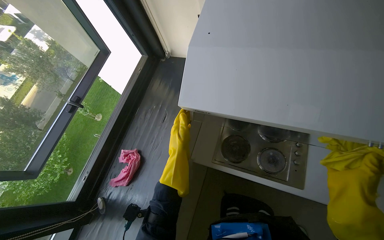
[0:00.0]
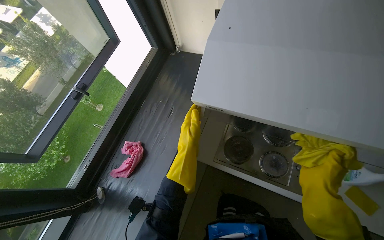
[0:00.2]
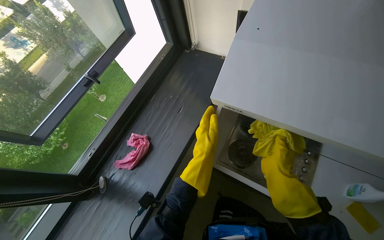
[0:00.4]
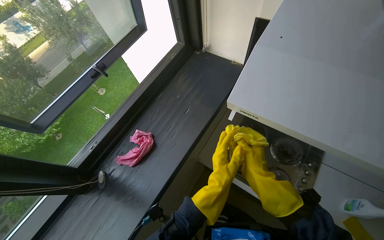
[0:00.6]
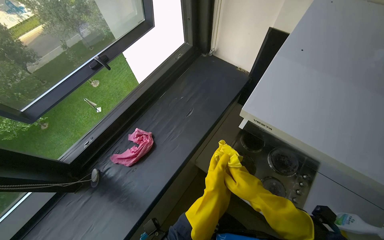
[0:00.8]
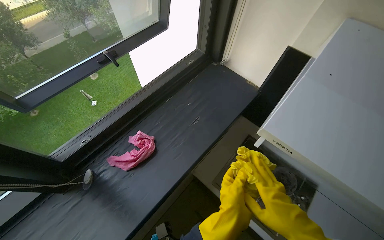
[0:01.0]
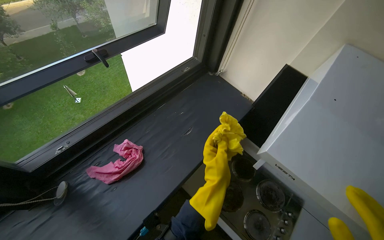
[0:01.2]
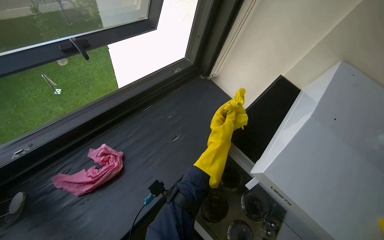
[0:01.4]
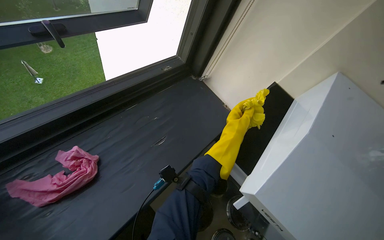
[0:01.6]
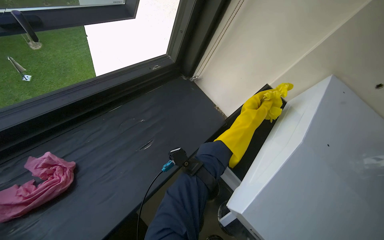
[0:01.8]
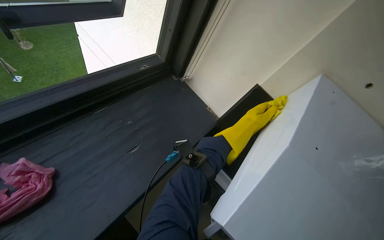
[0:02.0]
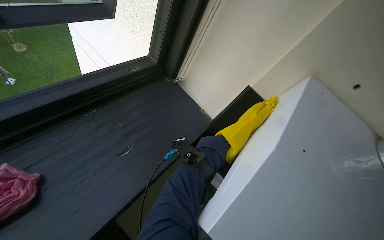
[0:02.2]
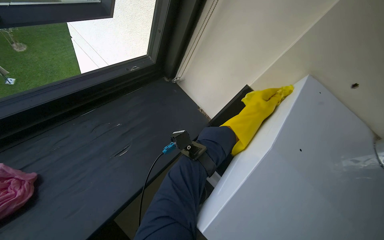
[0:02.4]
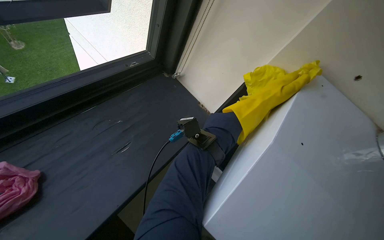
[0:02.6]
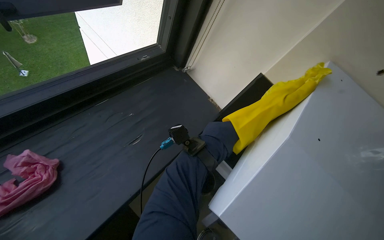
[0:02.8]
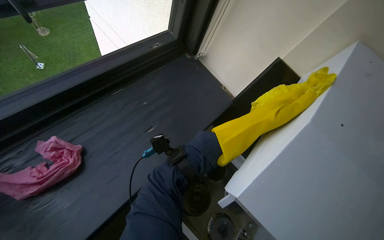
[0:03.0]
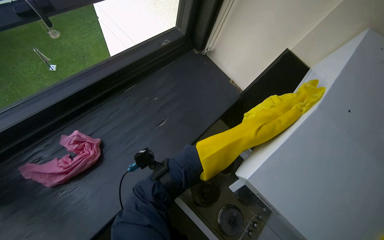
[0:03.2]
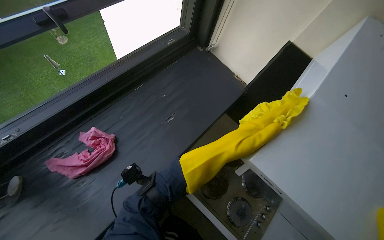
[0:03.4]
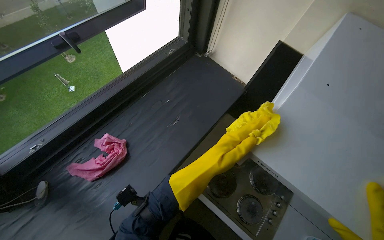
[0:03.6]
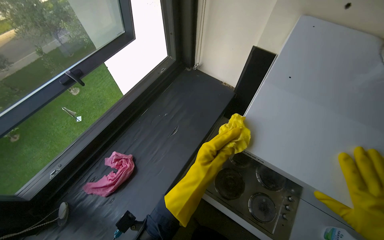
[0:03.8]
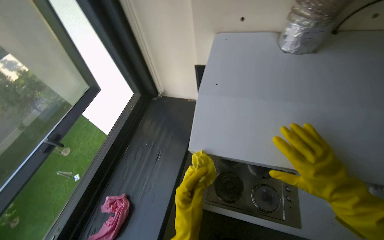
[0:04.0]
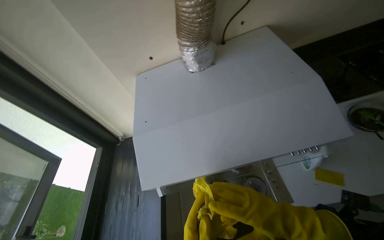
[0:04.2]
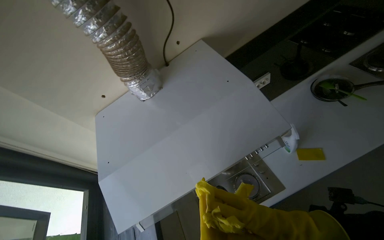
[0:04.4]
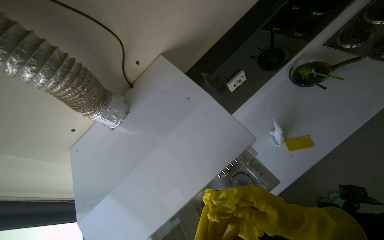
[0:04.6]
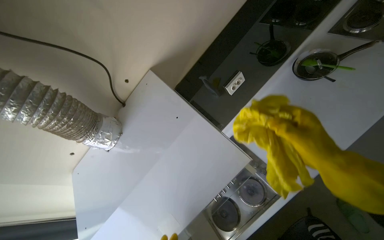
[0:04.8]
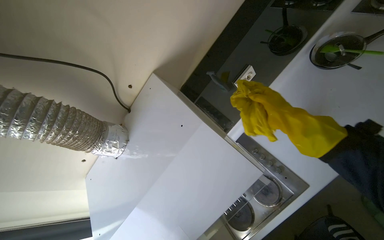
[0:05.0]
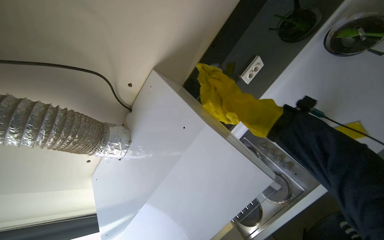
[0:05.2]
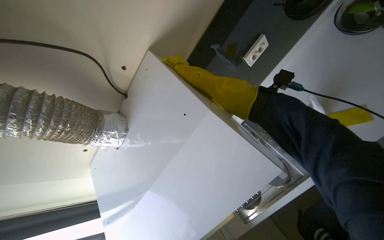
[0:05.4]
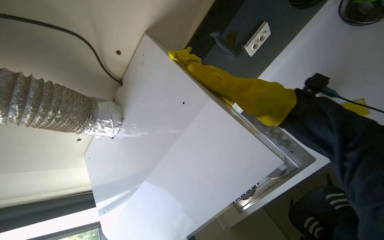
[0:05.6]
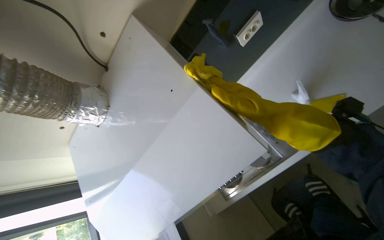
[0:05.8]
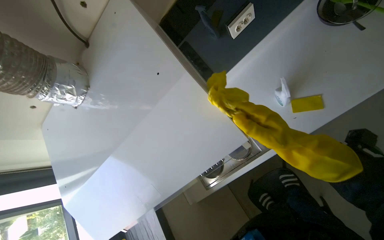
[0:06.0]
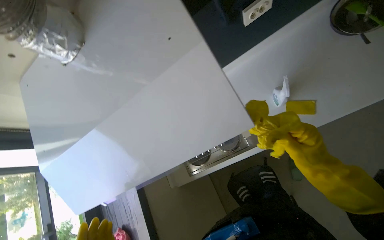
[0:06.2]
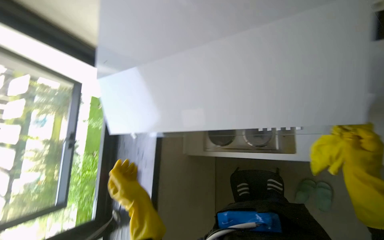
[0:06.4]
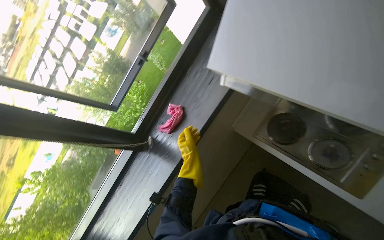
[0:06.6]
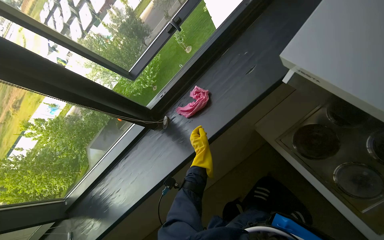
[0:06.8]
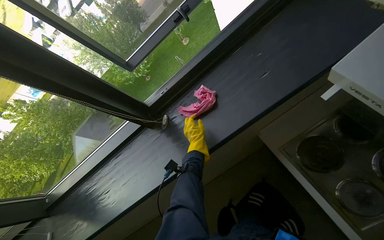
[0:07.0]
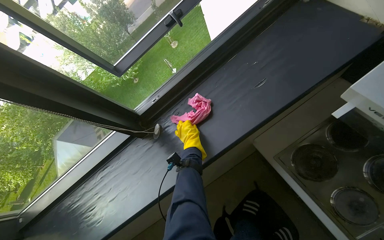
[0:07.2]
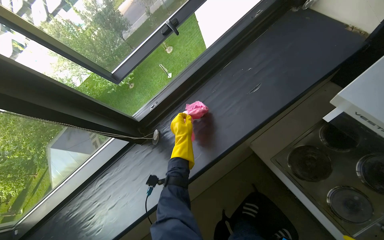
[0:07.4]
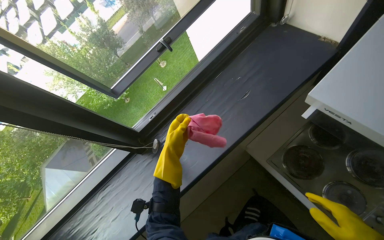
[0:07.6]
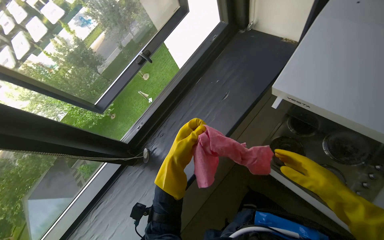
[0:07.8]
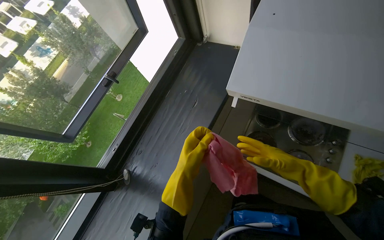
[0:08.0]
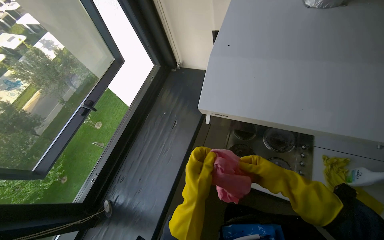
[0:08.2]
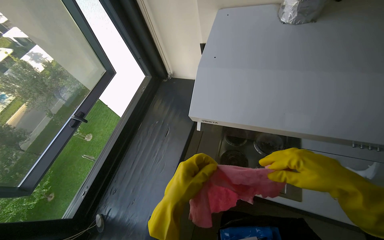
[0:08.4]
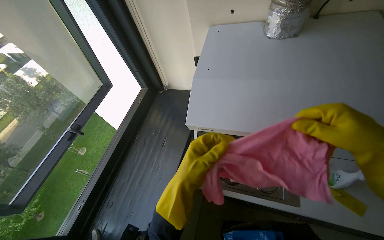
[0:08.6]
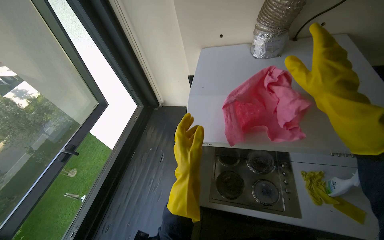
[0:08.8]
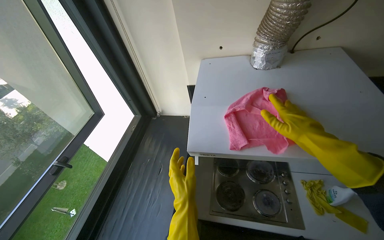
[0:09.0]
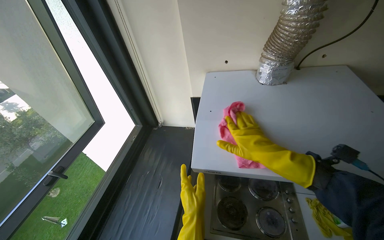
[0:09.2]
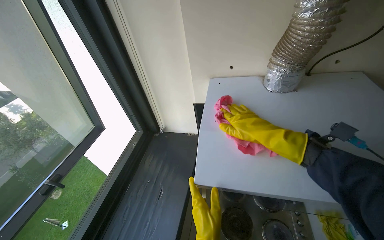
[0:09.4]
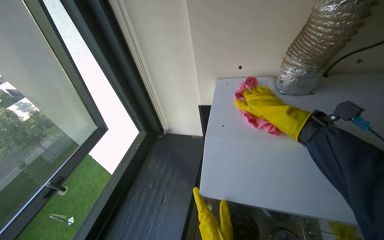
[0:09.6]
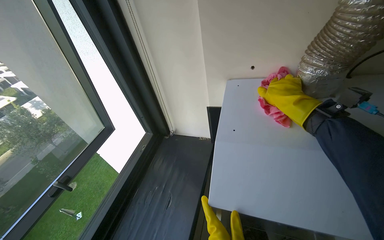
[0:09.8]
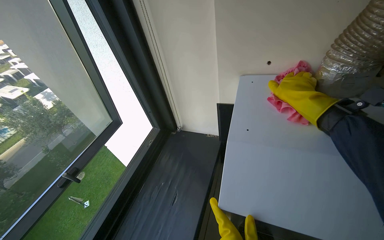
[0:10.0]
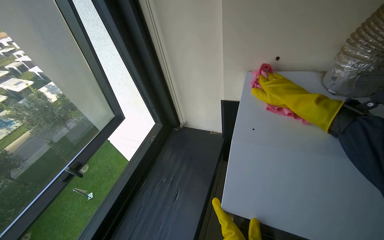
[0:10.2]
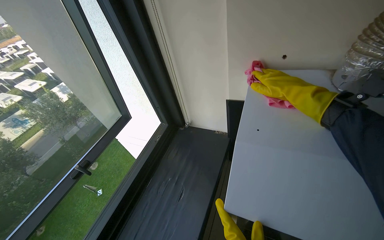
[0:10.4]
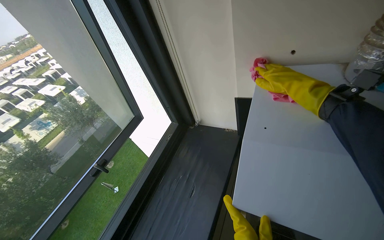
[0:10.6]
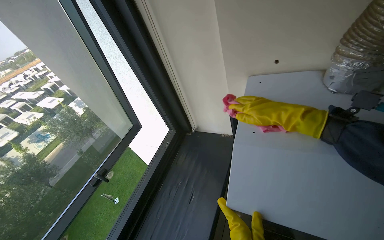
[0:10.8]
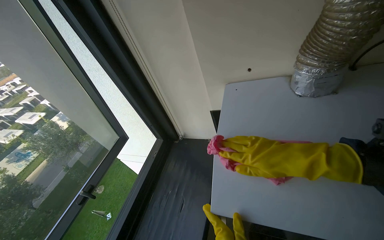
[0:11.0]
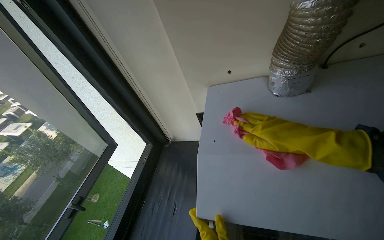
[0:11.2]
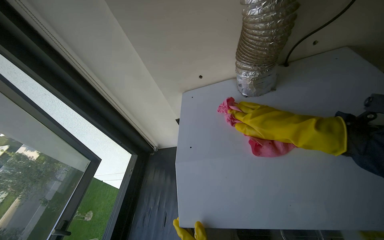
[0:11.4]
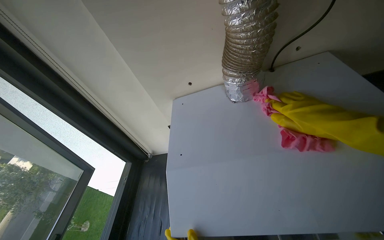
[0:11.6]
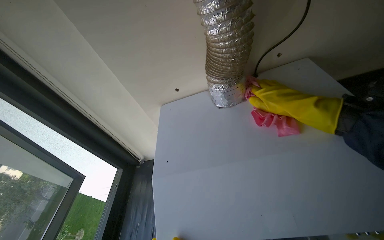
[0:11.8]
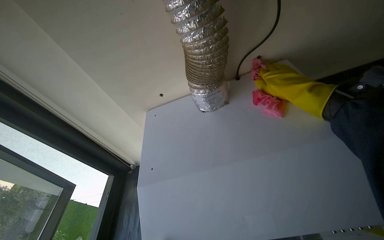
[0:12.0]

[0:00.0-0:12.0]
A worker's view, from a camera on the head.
Job: cleaning kitchen.
The whole recording: Cleaning kitchen range hood. The worker sprays cleaner and wipes the kitchen range hood with a cloth.
0:00.0 to 0:01.6: The view swings some 20 degrees to the right. Everything in view rotates some 35 degrees clockwise.
0:01.6 to 0:03.0: The left hand goes nearer and farther, approximately 20 cm each way, reversing 3 times.
0:03.0 to 0:04.4: The camera travels approximately 60 cm. The view tilts some 20 degrees upward. The scene rotates counterclockwise by some 75 degrees.
0:04.4 to 0:06.0: The view tips downward by about 20 degrees. The right hand is displaced up the picture by roughly 20 cm.
0:07.6 to 0:09.0: The head rotates about 40 degrees to the right. The wearer looks roughly 30 degrees further upward.
0:09.0 to 0:10.4: The right hand travels farther from the camera and up the picture by about 40 cm.

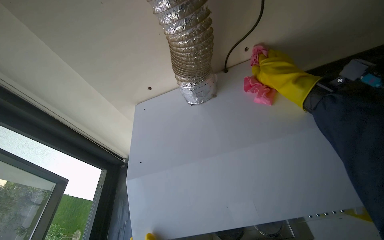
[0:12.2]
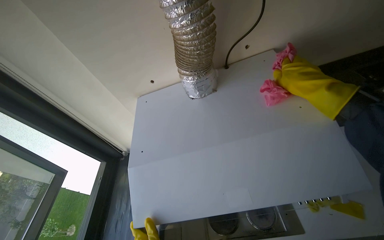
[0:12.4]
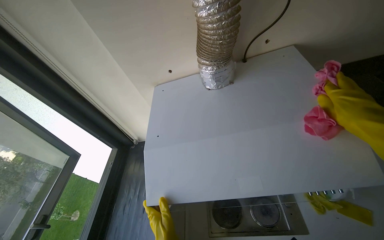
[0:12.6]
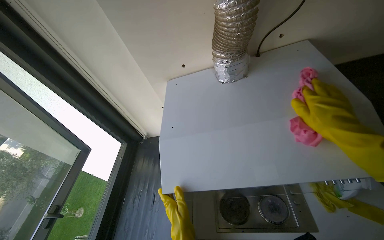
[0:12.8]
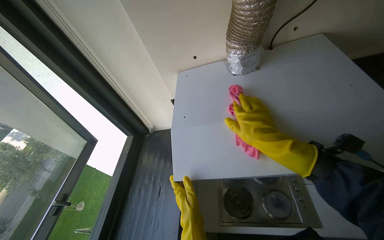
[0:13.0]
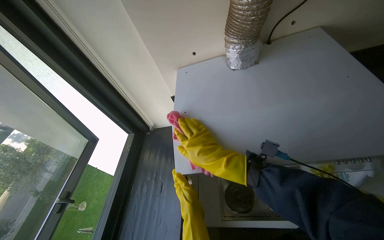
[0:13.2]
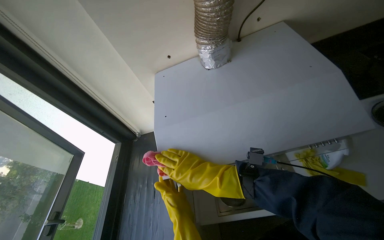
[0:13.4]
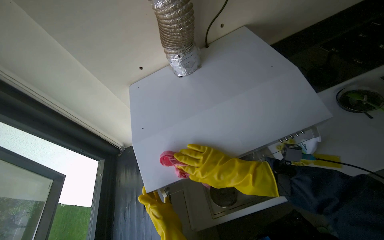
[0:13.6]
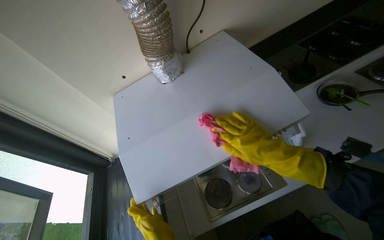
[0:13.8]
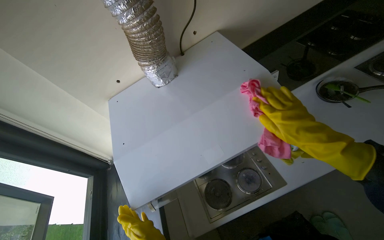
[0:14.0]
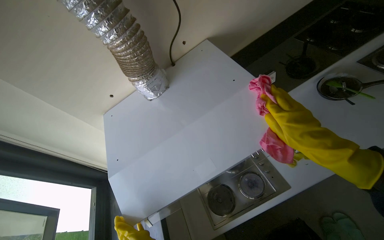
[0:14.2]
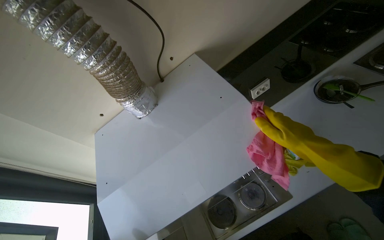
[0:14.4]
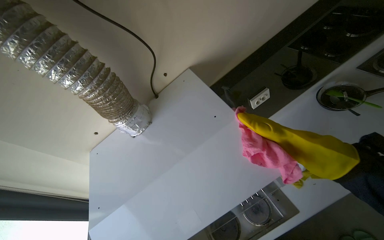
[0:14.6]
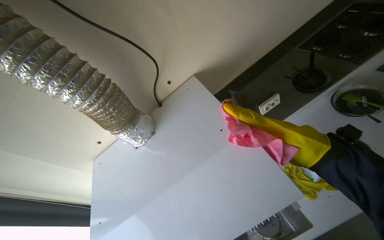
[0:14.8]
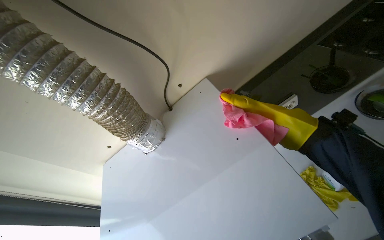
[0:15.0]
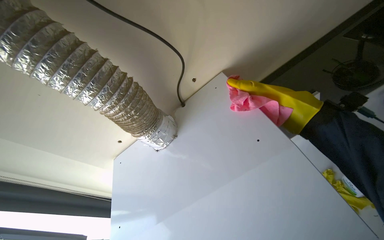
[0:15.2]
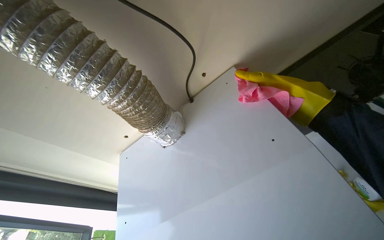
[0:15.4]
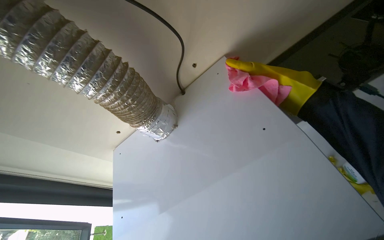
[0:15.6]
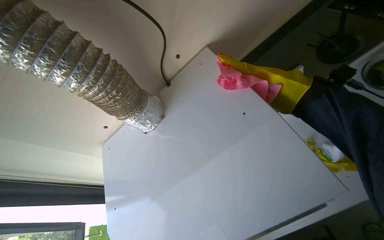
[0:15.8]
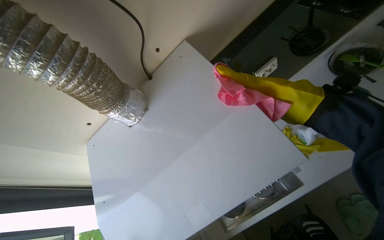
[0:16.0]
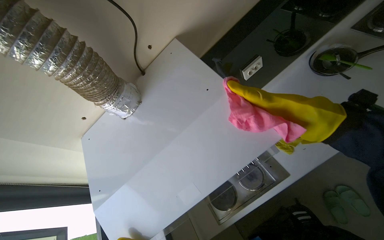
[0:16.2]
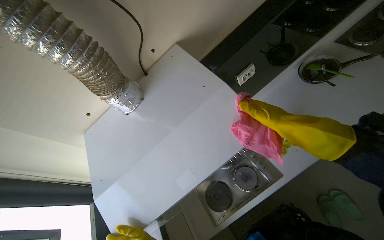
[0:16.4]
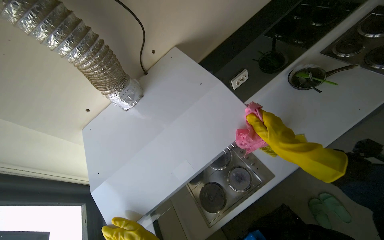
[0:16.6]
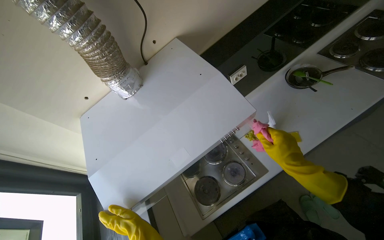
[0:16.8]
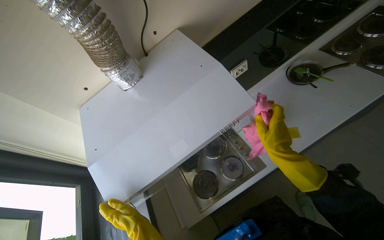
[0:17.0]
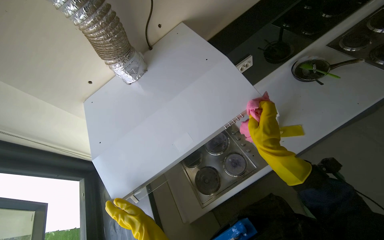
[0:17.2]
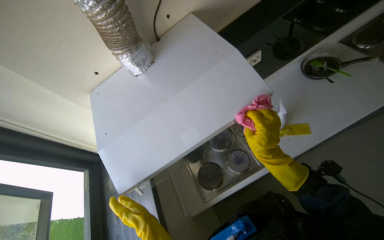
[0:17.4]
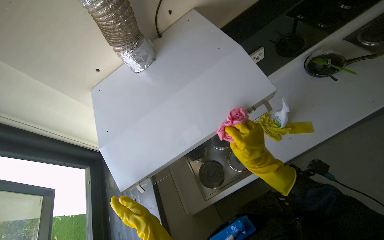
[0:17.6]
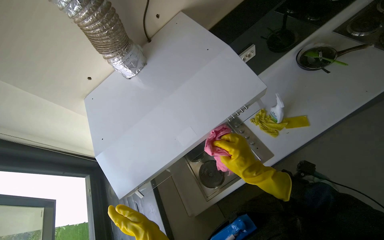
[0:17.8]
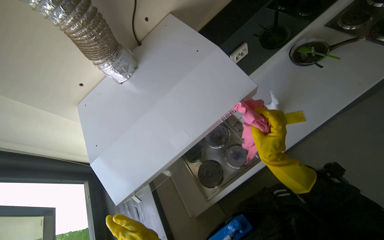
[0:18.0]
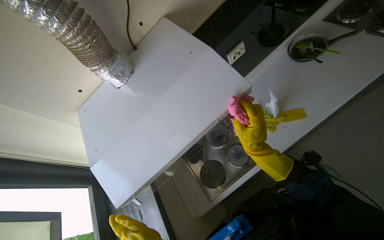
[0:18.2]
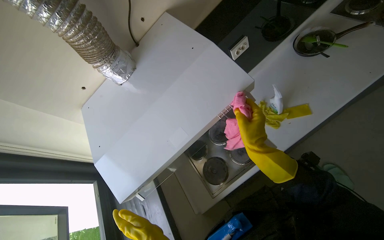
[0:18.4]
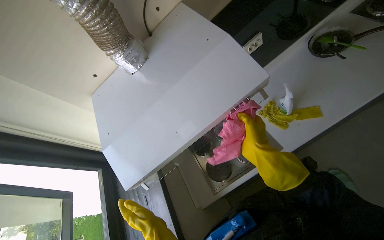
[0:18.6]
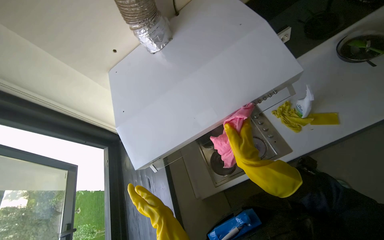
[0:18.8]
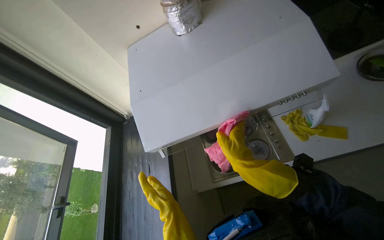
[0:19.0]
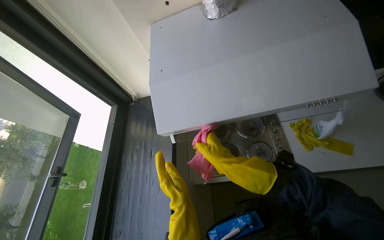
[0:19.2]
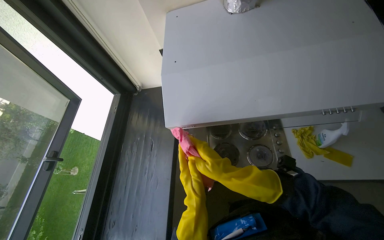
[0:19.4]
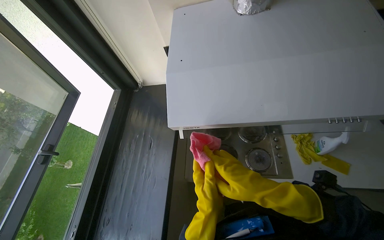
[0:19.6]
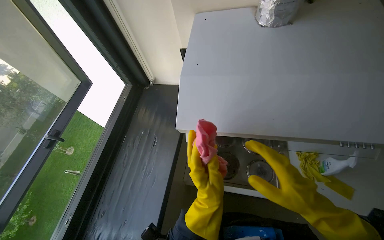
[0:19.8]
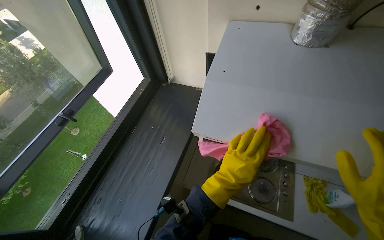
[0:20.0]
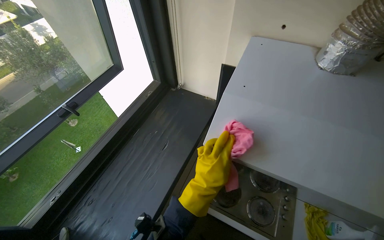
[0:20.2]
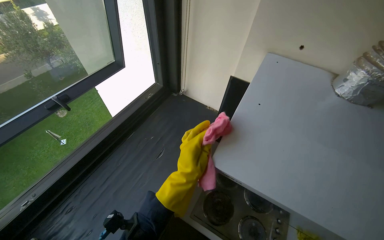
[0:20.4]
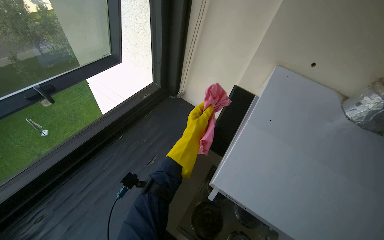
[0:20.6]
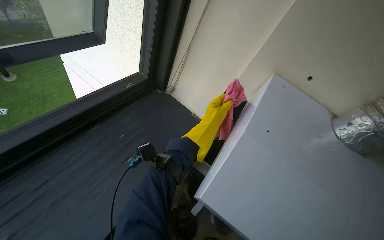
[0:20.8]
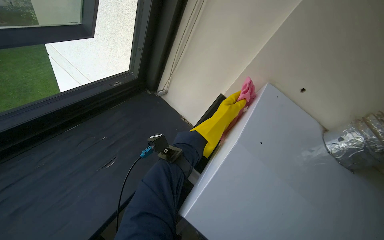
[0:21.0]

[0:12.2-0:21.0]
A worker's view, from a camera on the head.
Job: cleaning kitchen.
The whole recording: Cleaning kitchen range hood. The worker sprays cleaner and wipes the kitchen range hood with a cloth.
0:12.2 to 0:13.6: The right hand moves down the picture and to the left, some 50 cm.
0:13.6 to 0:15.2: The right hand is displaced up the picture by some 50 cm, and reaches approximately 15 cm nearer to the camera, then returns.
0:15.2 to 0:16.6: The right hand shifts approximately 40 cm down the picture and to the right.
0:18.0 to 0:19.6: The scene rotates clockwise by approximately 35 degrees.
0:19.6 to 0:21.0: The view pans to the right by about 15 degrees. The scene turns about 50 degrees clockwise in the picture.
